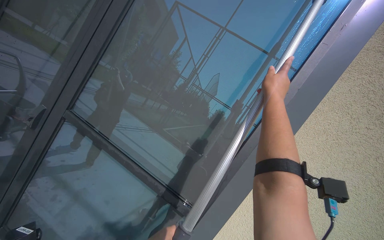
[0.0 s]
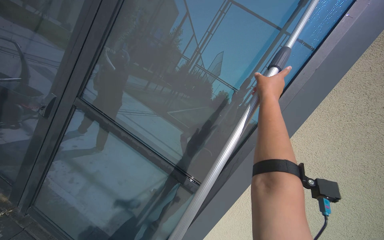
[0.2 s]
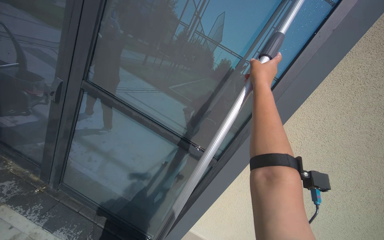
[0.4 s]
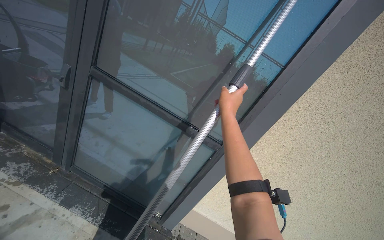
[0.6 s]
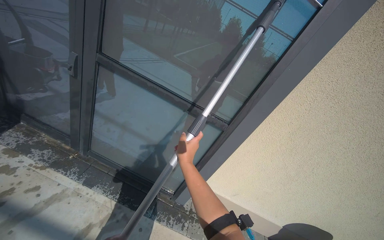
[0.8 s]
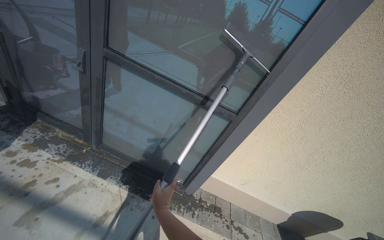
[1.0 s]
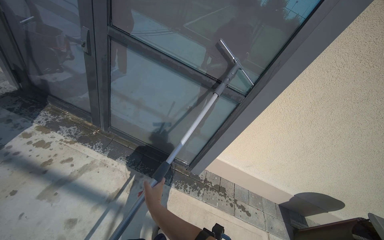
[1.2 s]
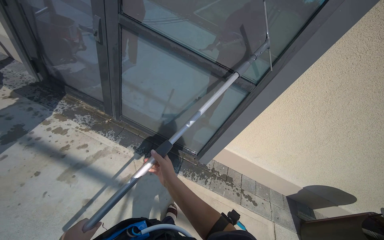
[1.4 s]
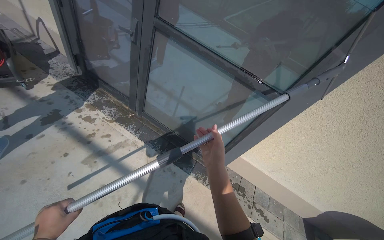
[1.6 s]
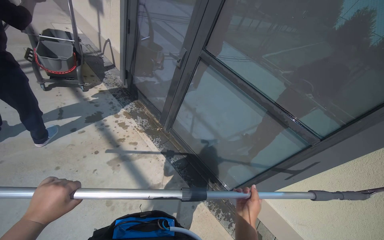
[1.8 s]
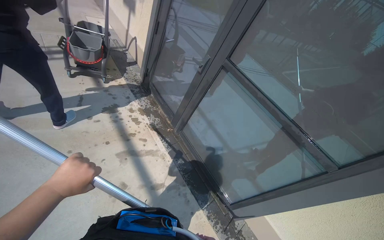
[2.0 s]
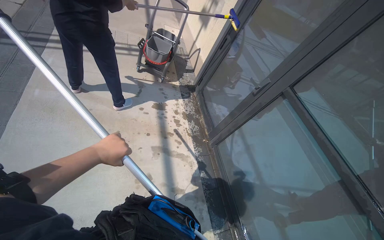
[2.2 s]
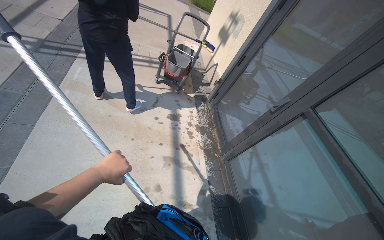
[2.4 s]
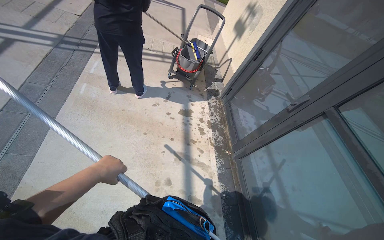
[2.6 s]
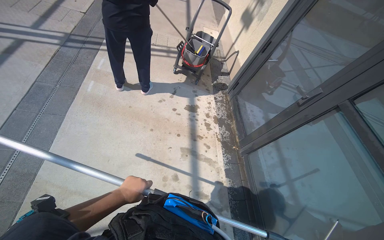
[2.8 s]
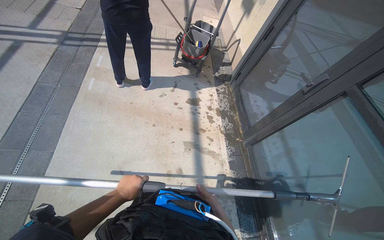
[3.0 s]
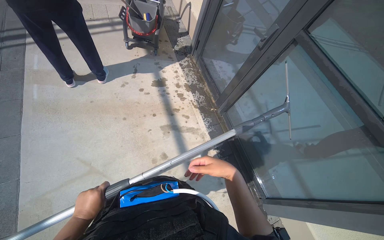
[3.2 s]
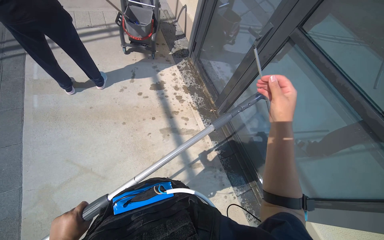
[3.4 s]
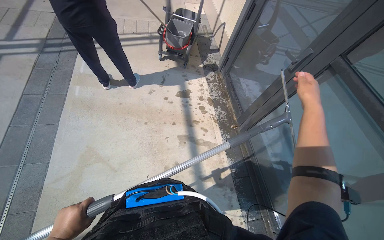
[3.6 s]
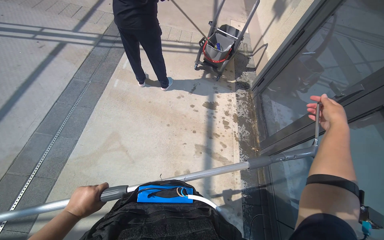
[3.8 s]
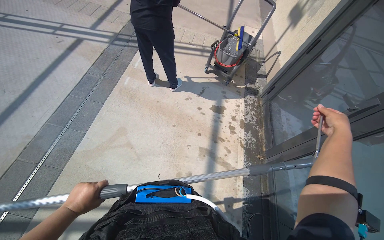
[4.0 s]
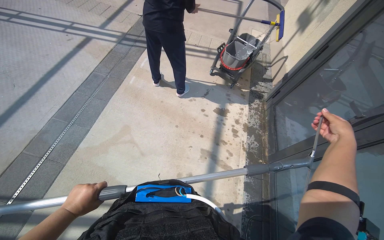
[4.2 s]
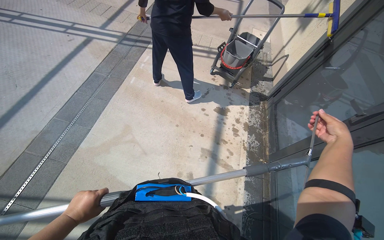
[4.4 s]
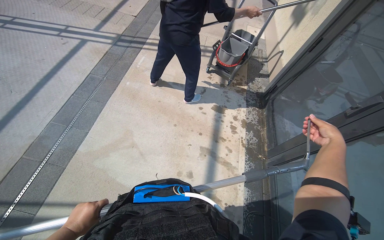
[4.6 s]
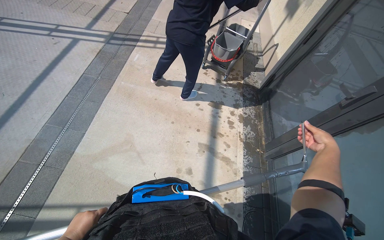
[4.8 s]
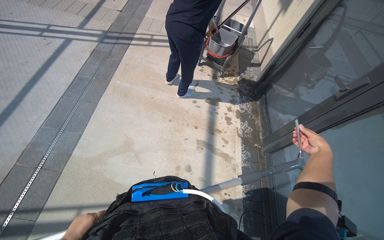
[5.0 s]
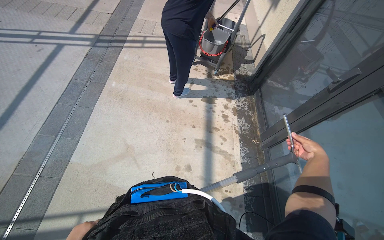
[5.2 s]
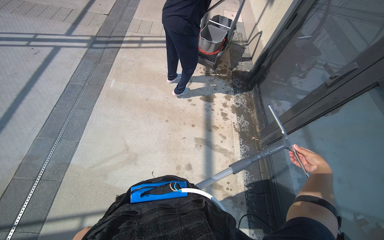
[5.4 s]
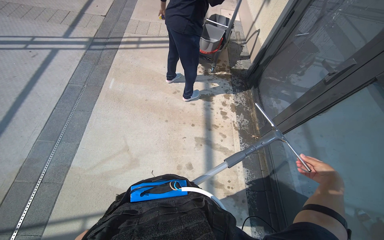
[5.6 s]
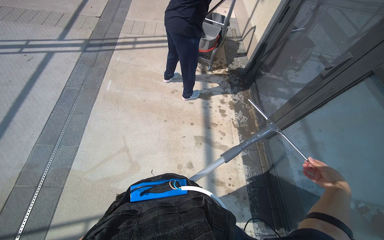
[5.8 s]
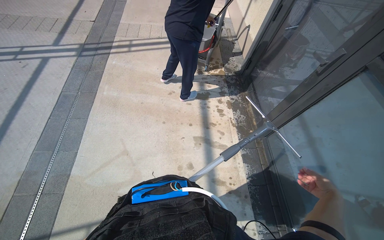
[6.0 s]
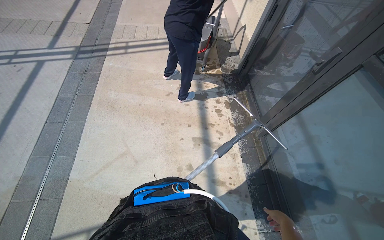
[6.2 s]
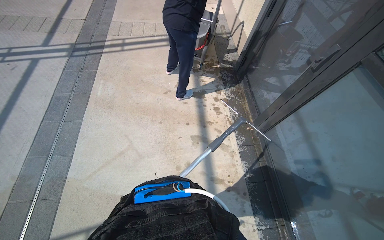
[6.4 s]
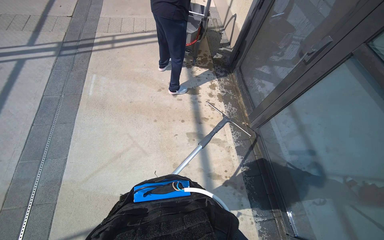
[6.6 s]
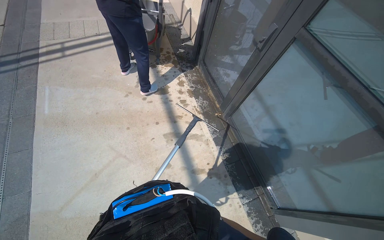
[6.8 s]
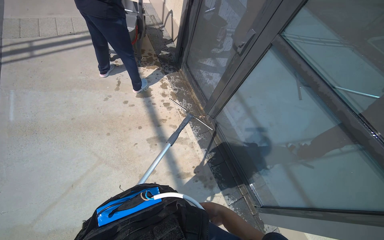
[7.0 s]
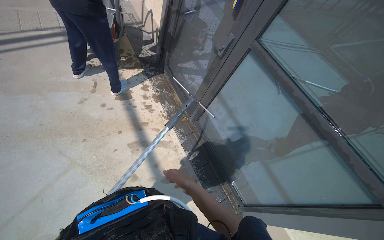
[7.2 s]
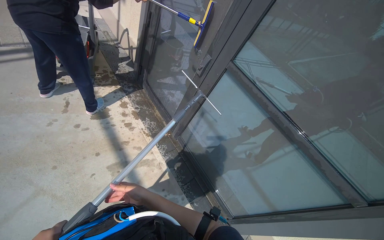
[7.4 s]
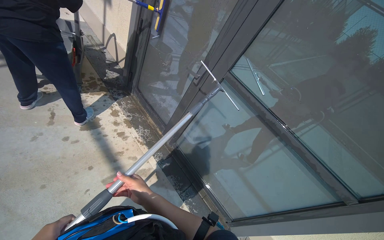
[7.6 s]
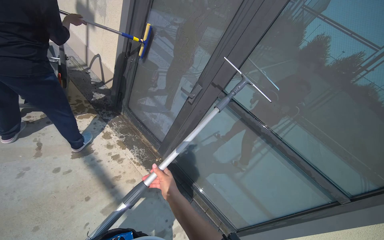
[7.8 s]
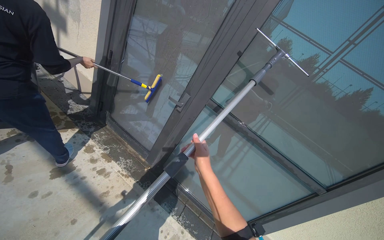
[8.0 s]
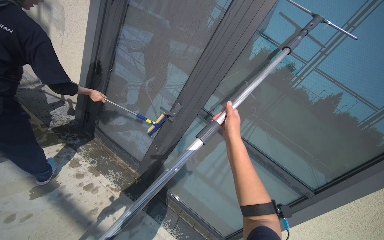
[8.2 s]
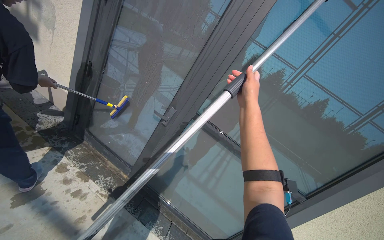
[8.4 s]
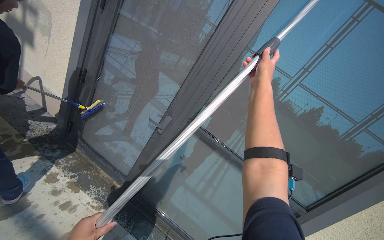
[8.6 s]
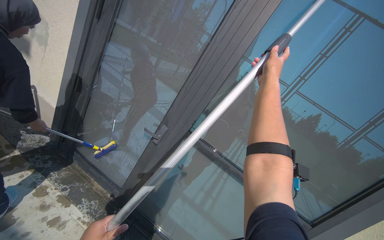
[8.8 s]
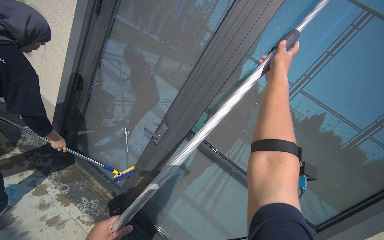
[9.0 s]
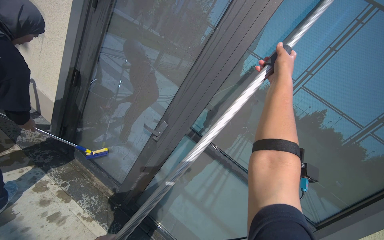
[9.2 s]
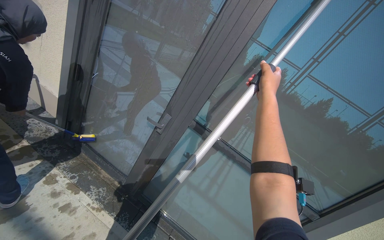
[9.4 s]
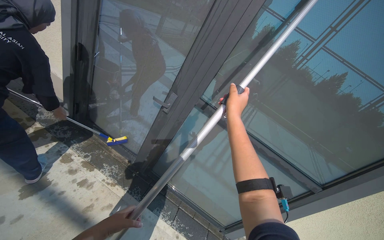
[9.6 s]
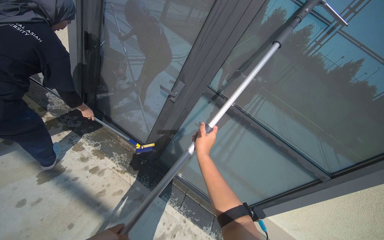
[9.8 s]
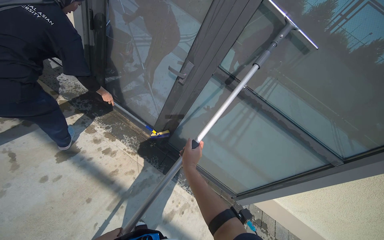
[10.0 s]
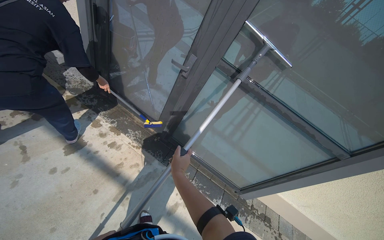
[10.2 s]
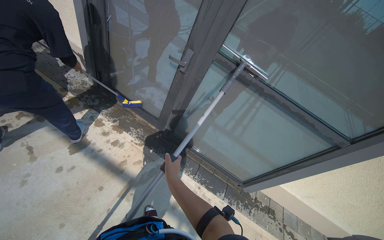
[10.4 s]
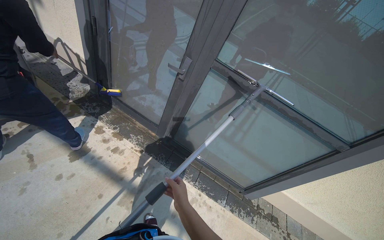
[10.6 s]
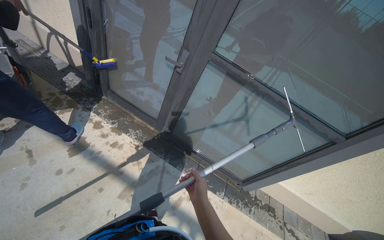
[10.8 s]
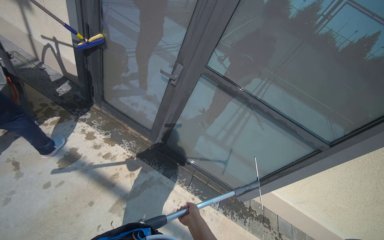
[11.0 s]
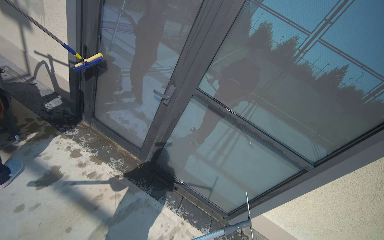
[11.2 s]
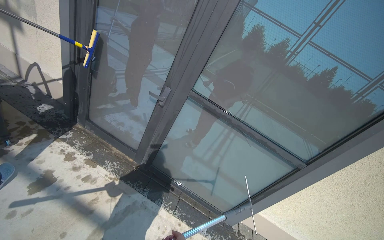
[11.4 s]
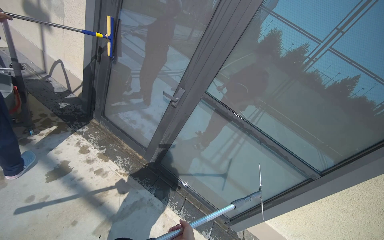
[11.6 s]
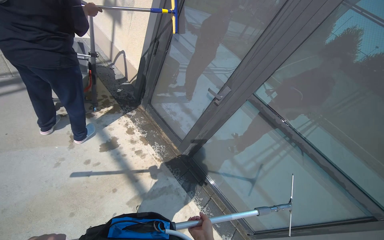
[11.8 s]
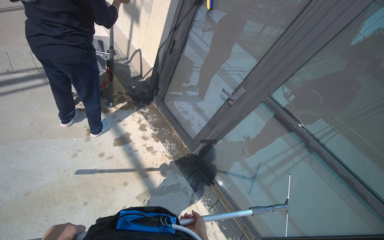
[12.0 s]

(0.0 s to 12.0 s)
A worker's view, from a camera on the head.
Job: wiping surfaces.
The whole recording: Cleaning glass window with squeegee. The worker cleans the glass window using a squeegee, then a long pole with a squeegee attachment.
0.0 s - 1.6 s: The view swings roughly 20 degrees to the left. The view tilts about 40 degrees downward.
1.6 s - 3.0 s: The wearer looks some 55 degrees further to the left. The wearer looks about 15 degrees further upward.
3.0 s - 4.4 s: The wearer's head swings approximately 15 degrees to the left.
4.4 s - 6.0 s: The right hand heads down the picture, covering about 40 cm.
6.0 s - 7.6 s: The head turns to the right by some 45 degrees.
7.6 s - 9.0 s: The camera sweeps to the right, by about 20 degrees. The wearer looks approximately 15 degrees further upward.
9.0 s - 10.4 s: The view tips downward by roughly 25 degrees. The right hand goes approximately 80 cm down the picture and to the left.
10.4 s - 12.0 s: The head turns to the left by about 20 degrees. The view tilts roughly 10 degrees upward.

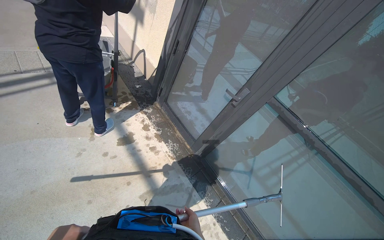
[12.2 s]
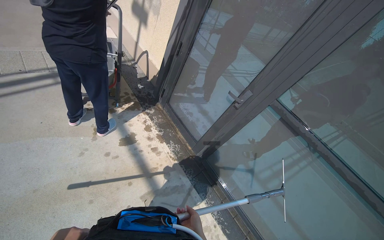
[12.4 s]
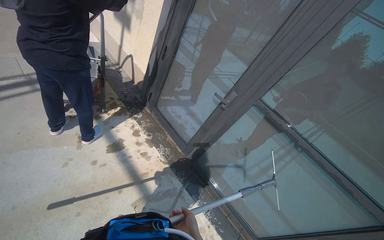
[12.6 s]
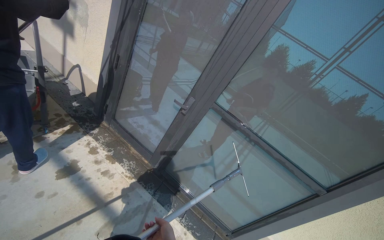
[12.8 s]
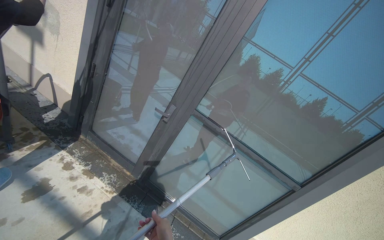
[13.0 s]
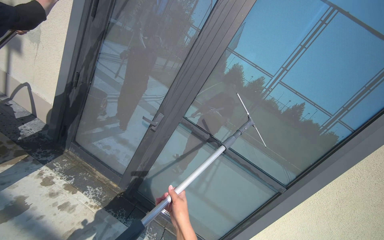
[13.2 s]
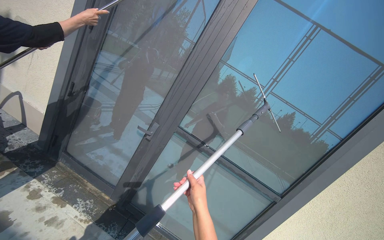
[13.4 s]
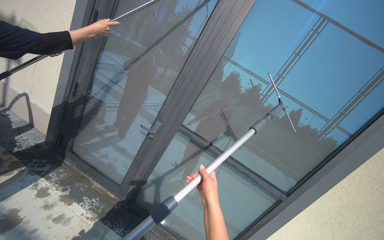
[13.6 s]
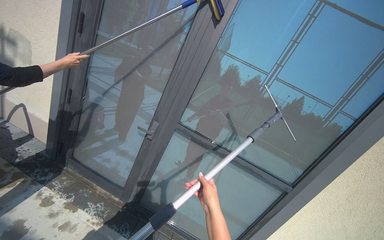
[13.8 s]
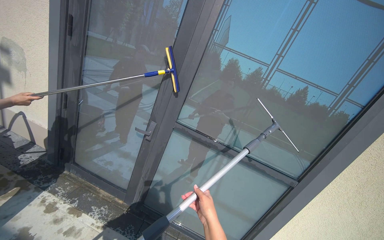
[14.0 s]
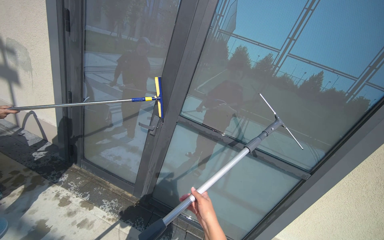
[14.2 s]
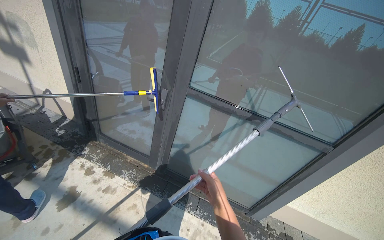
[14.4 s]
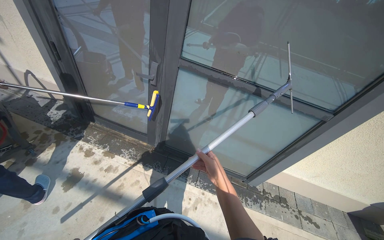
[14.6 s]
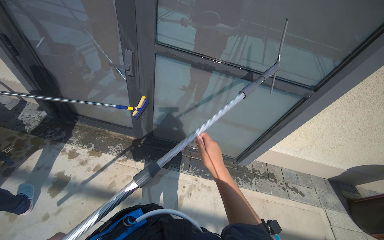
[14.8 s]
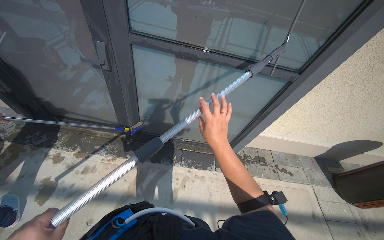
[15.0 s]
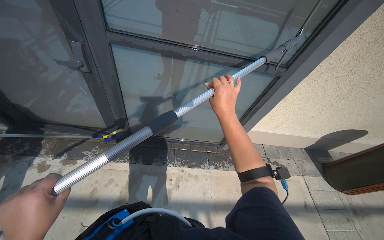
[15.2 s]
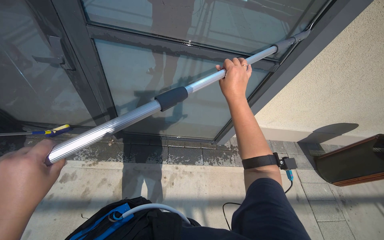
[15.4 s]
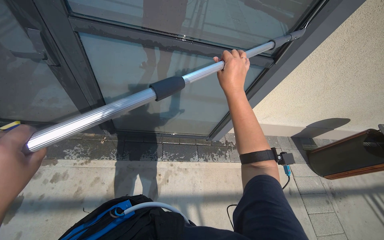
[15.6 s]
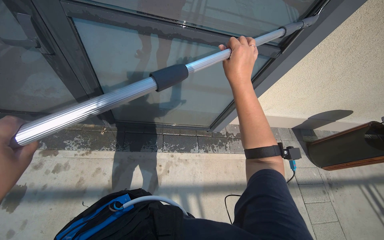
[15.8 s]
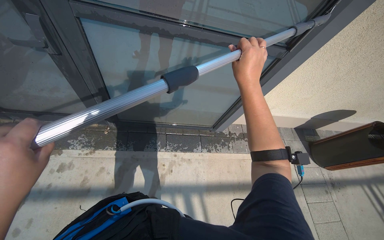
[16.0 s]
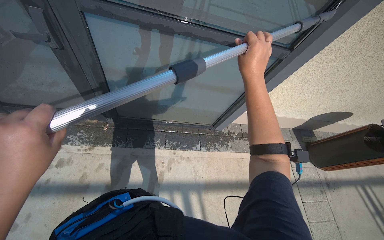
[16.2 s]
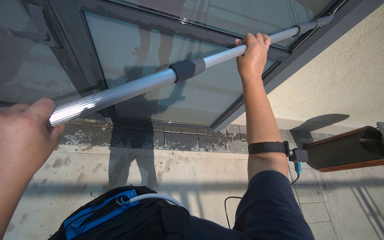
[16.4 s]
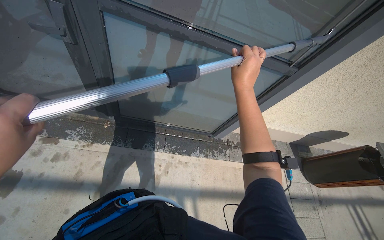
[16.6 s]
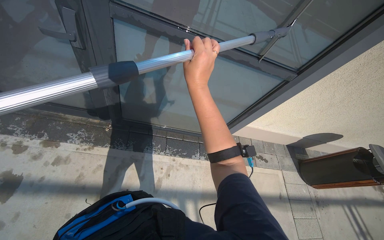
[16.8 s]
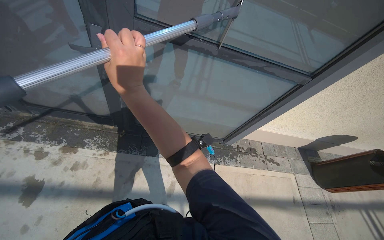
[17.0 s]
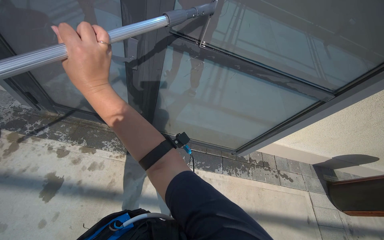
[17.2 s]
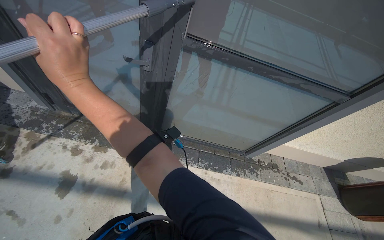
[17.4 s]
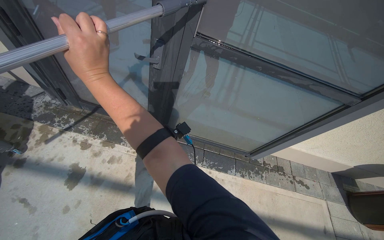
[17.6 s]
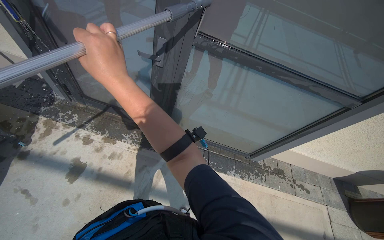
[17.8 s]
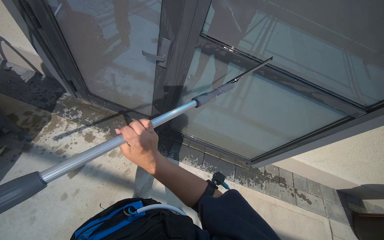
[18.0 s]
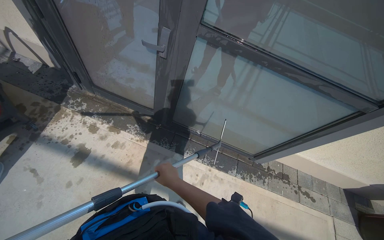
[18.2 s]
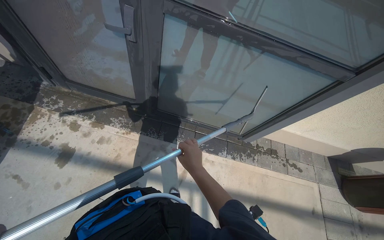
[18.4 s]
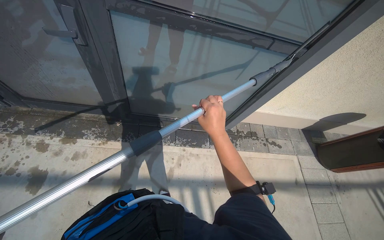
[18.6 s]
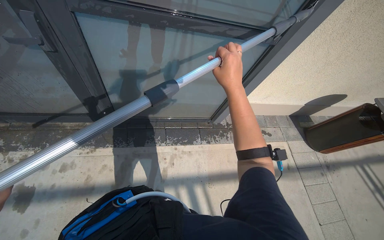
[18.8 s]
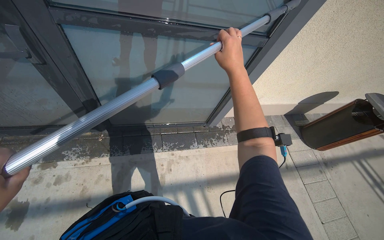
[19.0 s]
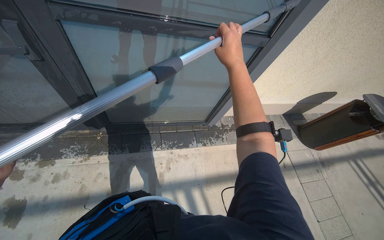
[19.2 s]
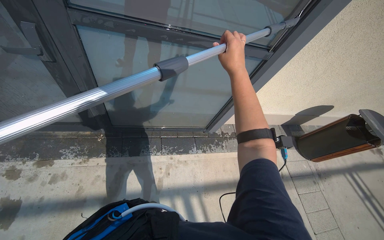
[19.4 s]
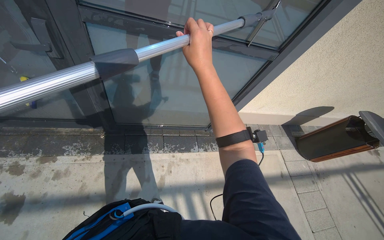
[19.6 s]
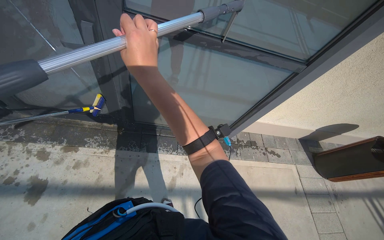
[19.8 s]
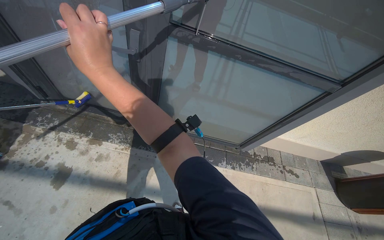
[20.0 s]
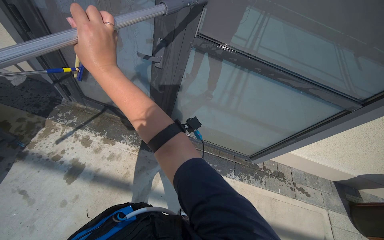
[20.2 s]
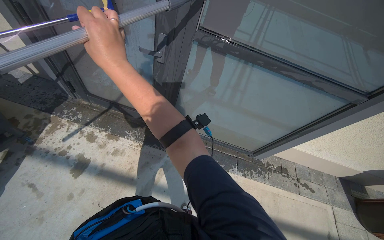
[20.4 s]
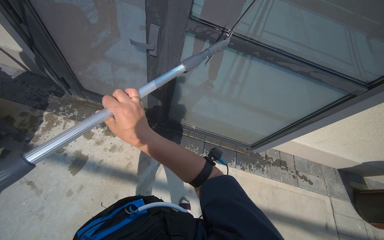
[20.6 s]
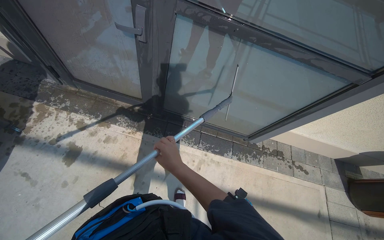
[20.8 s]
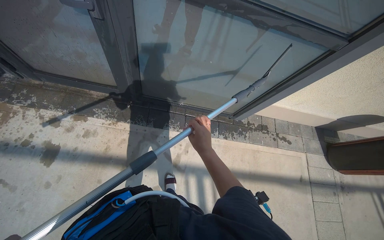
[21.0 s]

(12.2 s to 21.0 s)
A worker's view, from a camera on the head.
Job: wiping surfaces.
The whole recording: Cleaning glass window with squeegee. The worker cleans the glass window using a squeegee, then a long pole with a squeegee attachment.
12.2 s - 13.6 s: The head turns to the right by roughly 35 degrees. The view tilts some 15 degrees upward.
13.6 s - 15.2 s: The wearer looks some 35 degrees further downward. The scene turns roughly 30 degrees counterclockwise in the picture.
15.2 s - 16.6 s: The right hand travels up the picture by about 10 cm.
16.6 s - 18.0 s: The right hand moves to the left, roughly 60 cm.
18.0 s - 19.6 s: The head rotates roughly 25 degrees to the right.
19.6 s - 21.0 s: The right hand travels down the picture and farther from the camera by approximately 35 cm.
